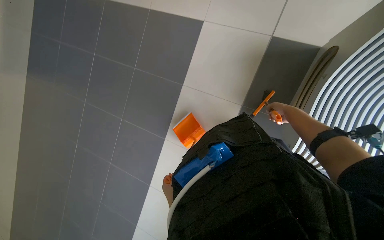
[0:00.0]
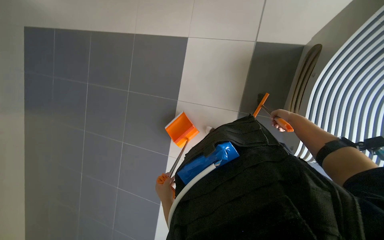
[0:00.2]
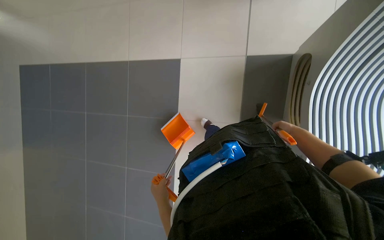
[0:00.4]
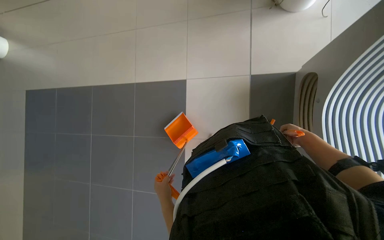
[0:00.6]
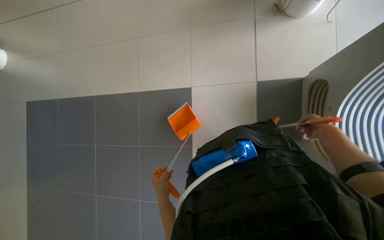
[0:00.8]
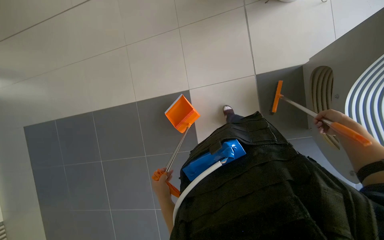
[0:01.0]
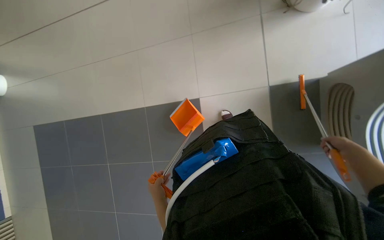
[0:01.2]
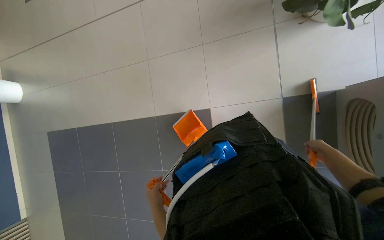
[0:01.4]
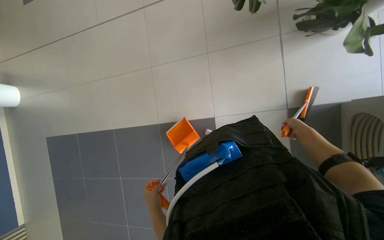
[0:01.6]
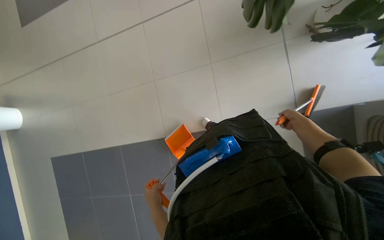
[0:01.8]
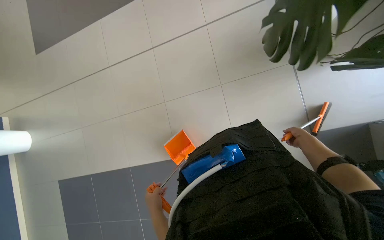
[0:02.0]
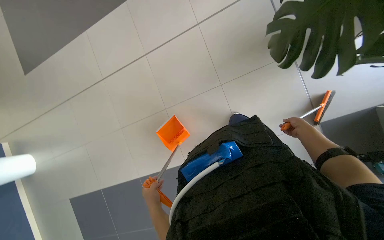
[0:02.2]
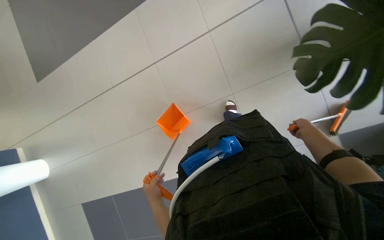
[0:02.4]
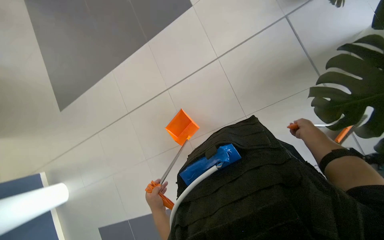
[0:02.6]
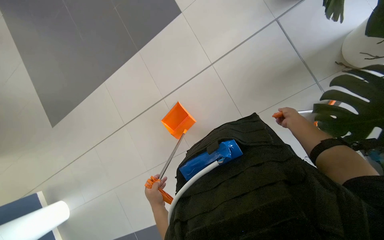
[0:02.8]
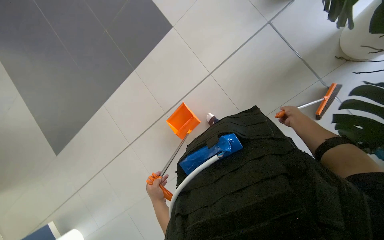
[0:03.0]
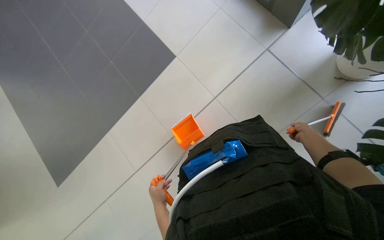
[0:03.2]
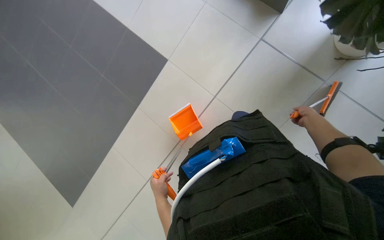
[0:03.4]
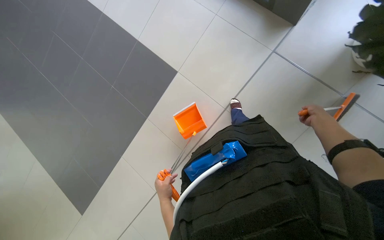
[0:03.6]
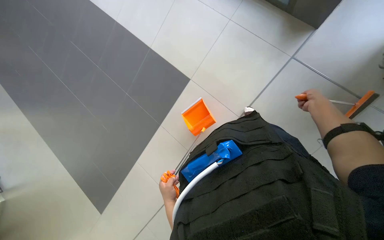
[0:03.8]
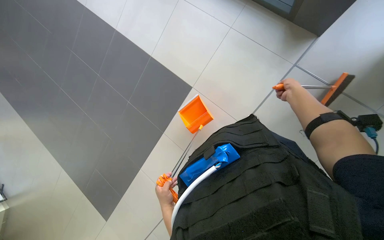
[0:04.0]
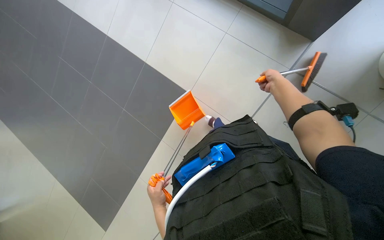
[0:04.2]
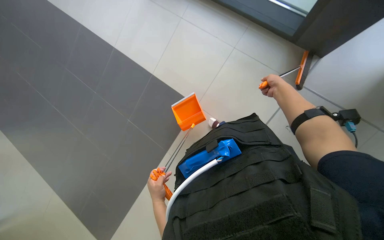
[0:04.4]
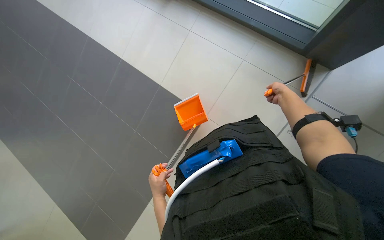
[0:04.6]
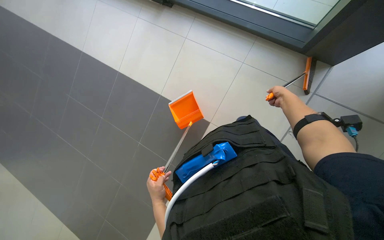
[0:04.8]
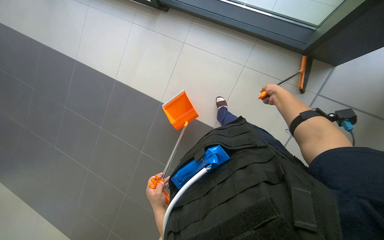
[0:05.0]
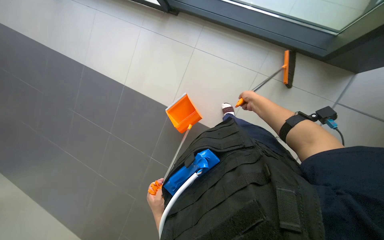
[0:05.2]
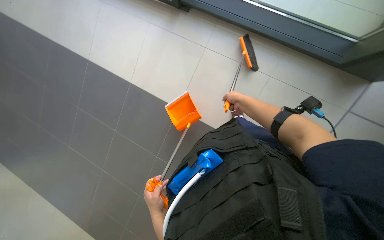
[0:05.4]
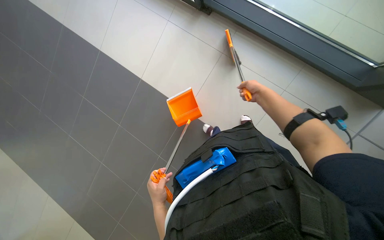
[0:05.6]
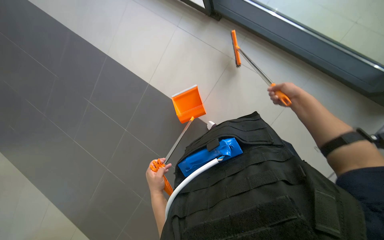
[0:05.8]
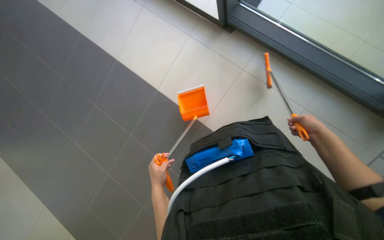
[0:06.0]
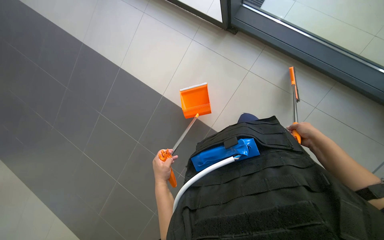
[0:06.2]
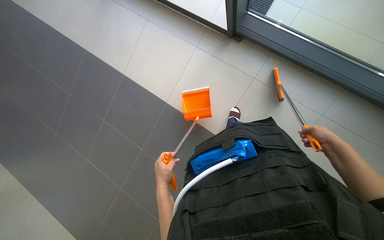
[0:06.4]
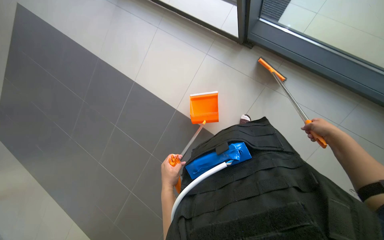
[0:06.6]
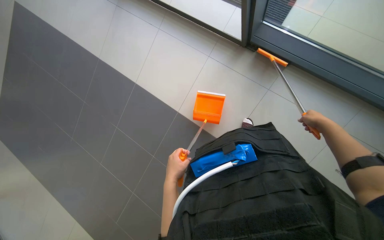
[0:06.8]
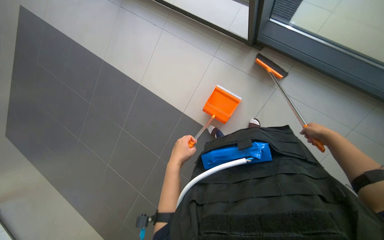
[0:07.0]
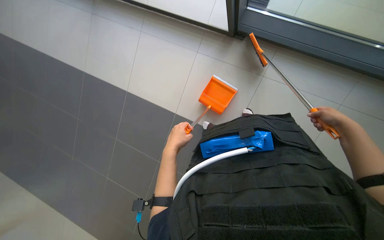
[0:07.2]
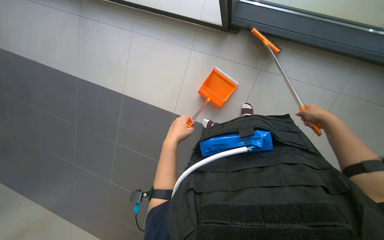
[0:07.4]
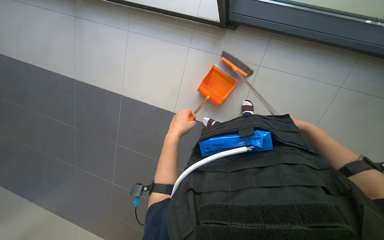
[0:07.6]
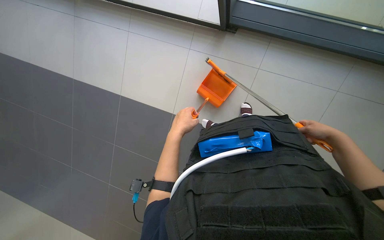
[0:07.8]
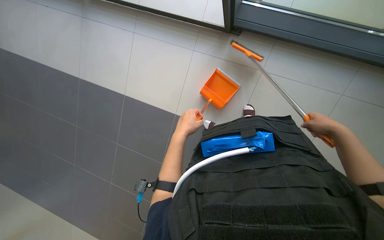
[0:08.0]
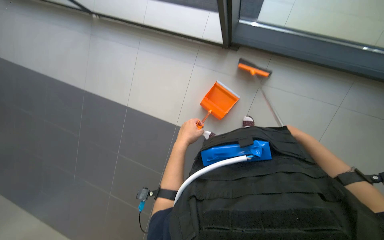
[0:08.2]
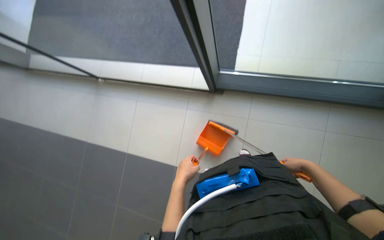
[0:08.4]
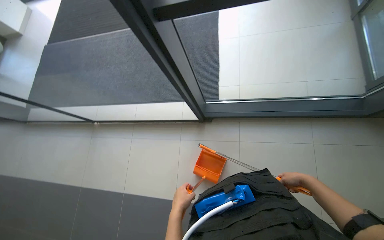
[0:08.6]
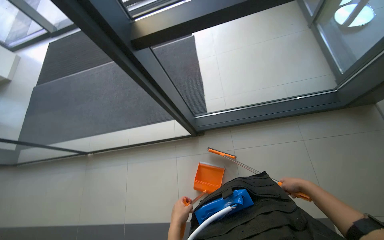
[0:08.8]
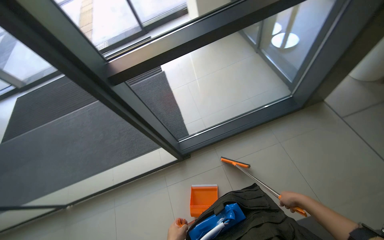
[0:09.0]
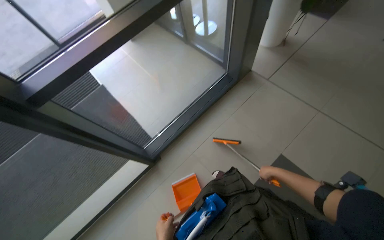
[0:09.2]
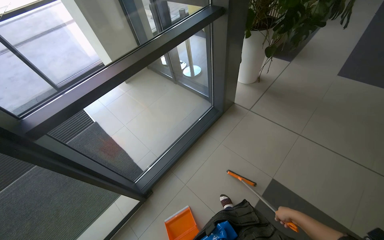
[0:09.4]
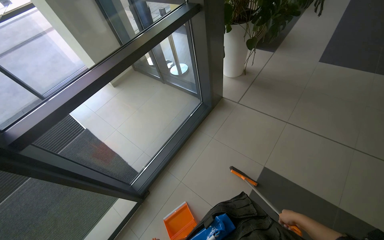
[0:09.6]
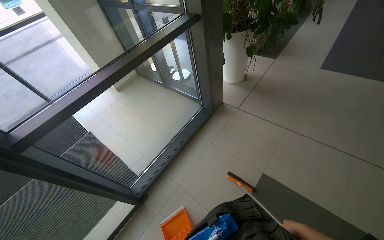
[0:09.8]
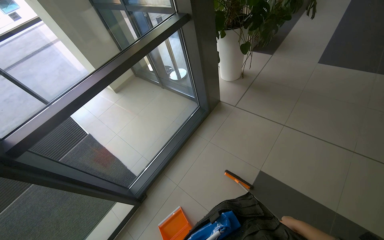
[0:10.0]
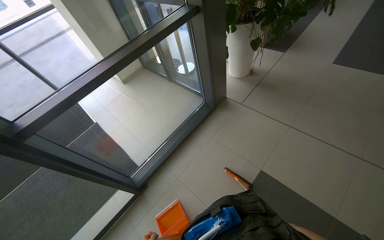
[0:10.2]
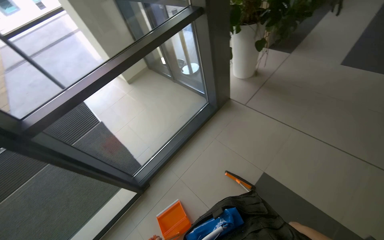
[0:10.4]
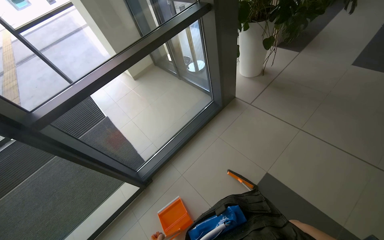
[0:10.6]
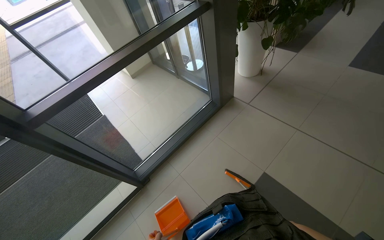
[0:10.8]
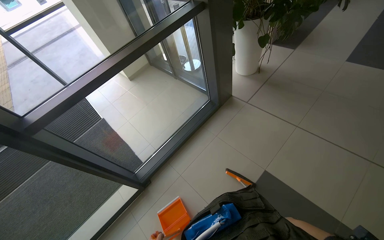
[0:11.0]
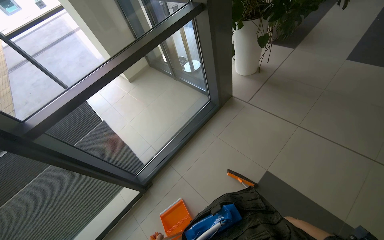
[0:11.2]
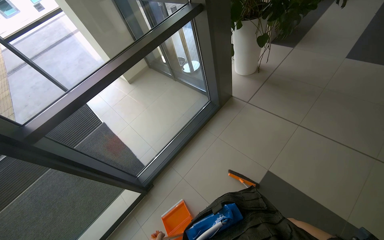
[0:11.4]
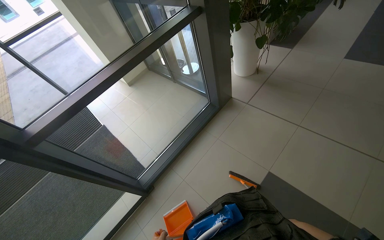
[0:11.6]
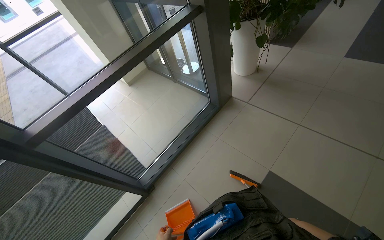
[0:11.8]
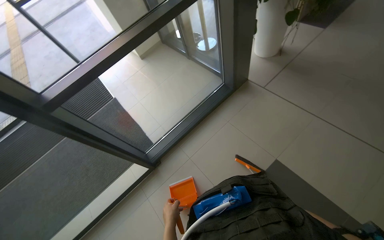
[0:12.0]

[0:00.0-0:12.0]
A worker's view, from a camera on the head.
Job: sweeping floor.
The whole recording: Sweeping floor with dustpan. The worker sweeps debris from the floor using a long-handled brush and collects it with a dustpan.
0:00.0 to 0:01.6: The right hand swings nearer and farther, about 20 cm each way, with 2 reversals.
0:01.6 to 0:03.0: The wearer moves roughly 50 cm. The view tips upward by roughly 15 degrees. The scene rotates counterclockwise by roughly 30 degrees.
0:03.0 to 0:04.4: The view tips upward by some 20 degrees. The right hand heads up the picture, covering about 20 cm.
0:04.4 to 0:06.0: The right hand moves down the picture and to the right, about 20 cm.
0:06.0 to 0:07.6: The left hand goes approximately 20 cm up the picture.
0:07.6 to 0:09.0: The wearer looks some 50 degrees further upward. Everything in view rotates approximately 30 degrees counterclockwise.
0:09.0 to 0:10.4: The head turns to the right by some 30 degrees.

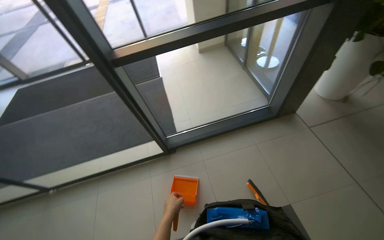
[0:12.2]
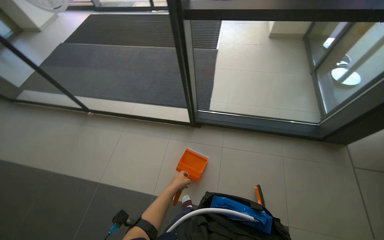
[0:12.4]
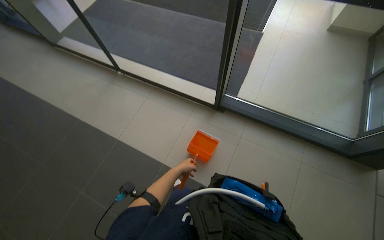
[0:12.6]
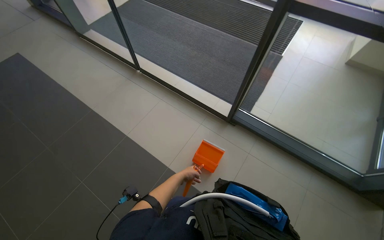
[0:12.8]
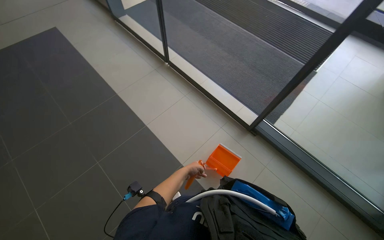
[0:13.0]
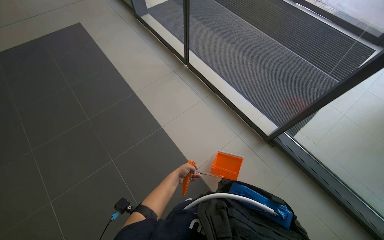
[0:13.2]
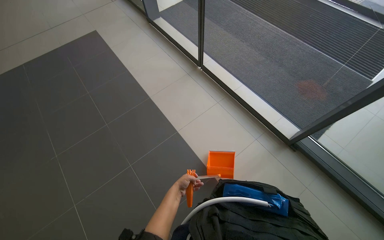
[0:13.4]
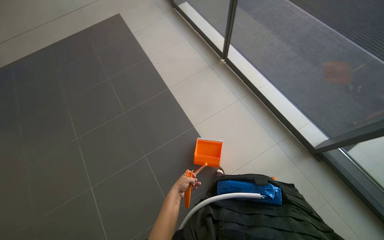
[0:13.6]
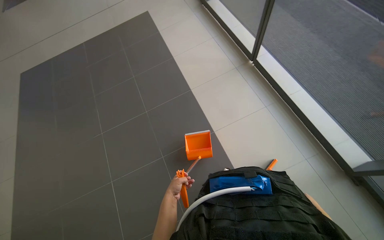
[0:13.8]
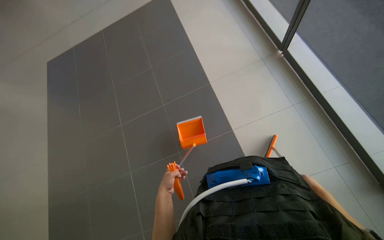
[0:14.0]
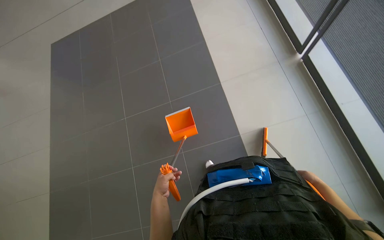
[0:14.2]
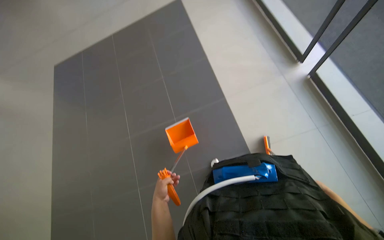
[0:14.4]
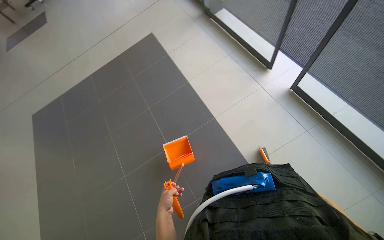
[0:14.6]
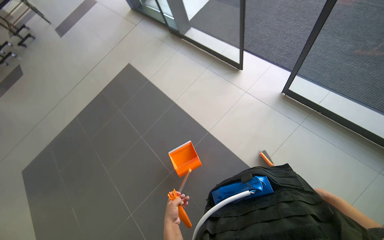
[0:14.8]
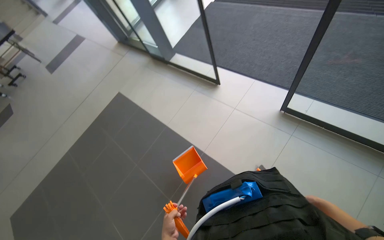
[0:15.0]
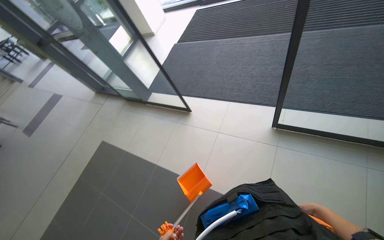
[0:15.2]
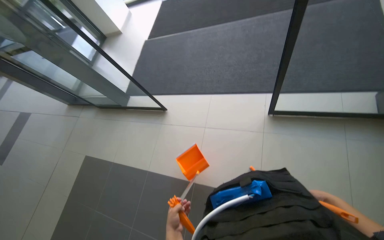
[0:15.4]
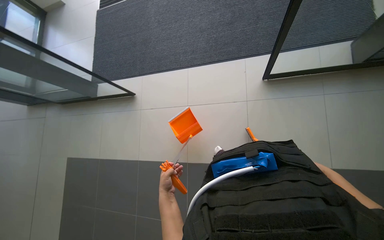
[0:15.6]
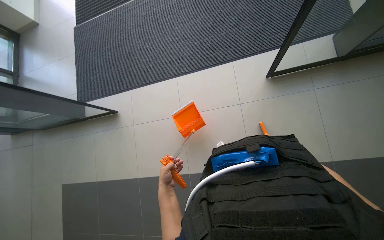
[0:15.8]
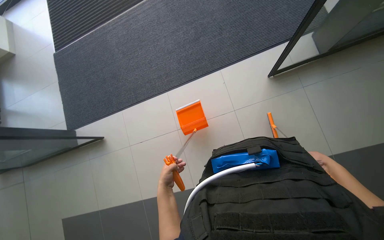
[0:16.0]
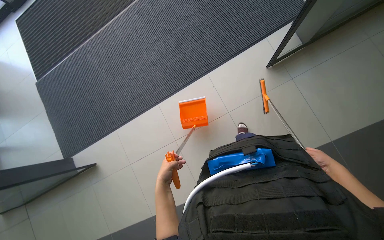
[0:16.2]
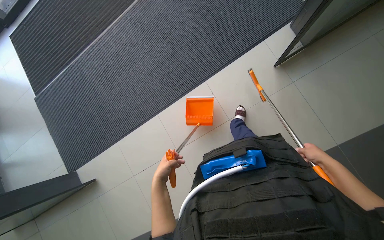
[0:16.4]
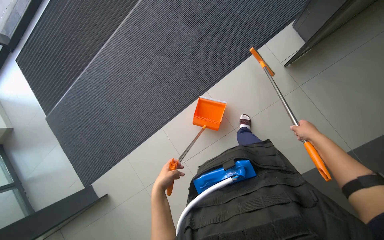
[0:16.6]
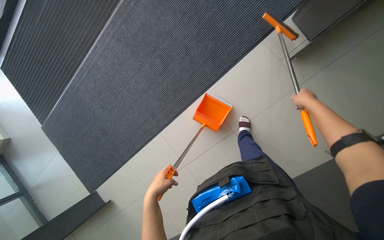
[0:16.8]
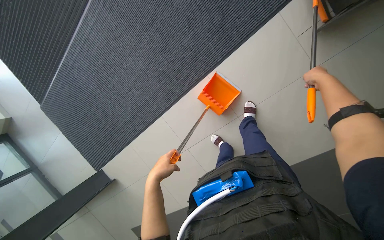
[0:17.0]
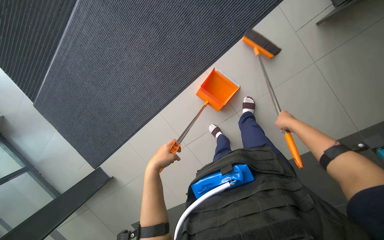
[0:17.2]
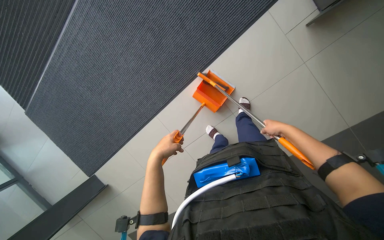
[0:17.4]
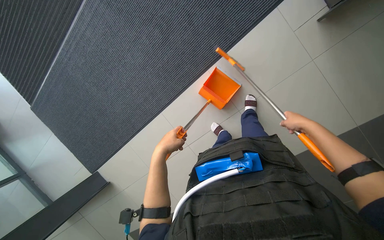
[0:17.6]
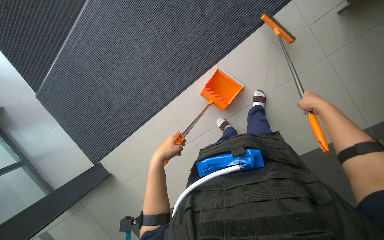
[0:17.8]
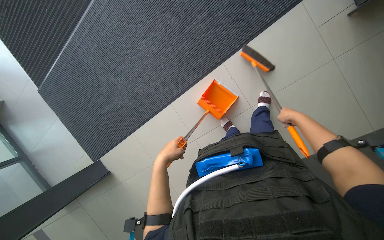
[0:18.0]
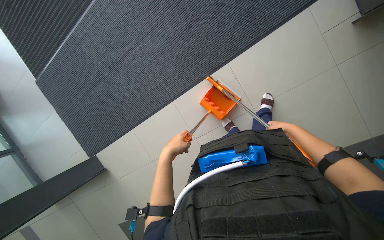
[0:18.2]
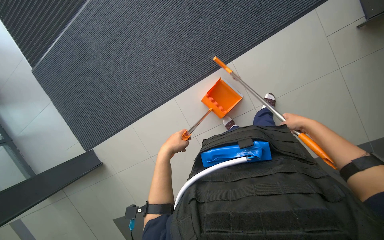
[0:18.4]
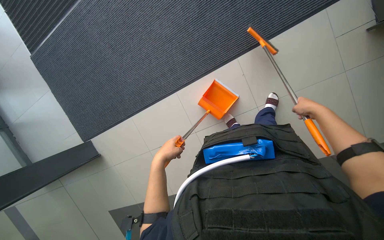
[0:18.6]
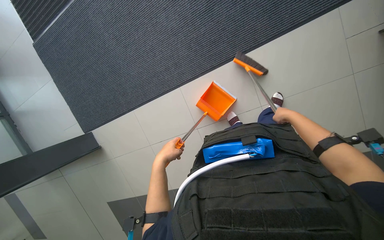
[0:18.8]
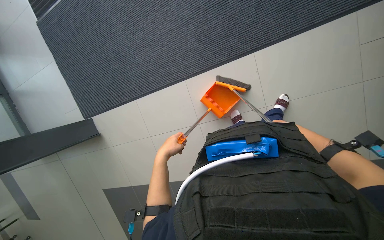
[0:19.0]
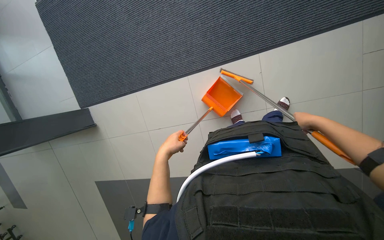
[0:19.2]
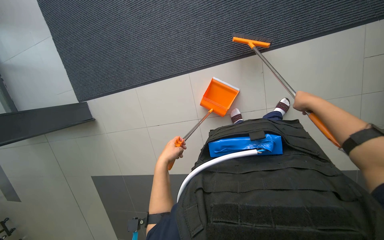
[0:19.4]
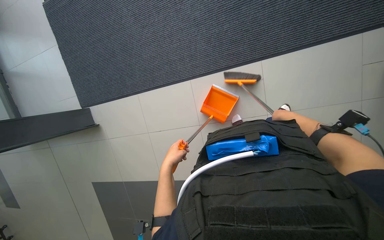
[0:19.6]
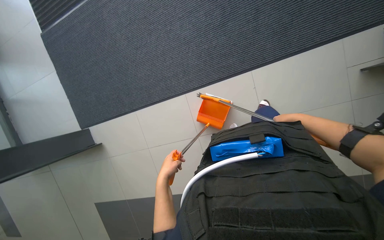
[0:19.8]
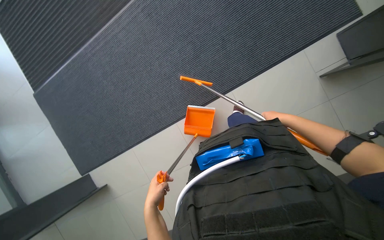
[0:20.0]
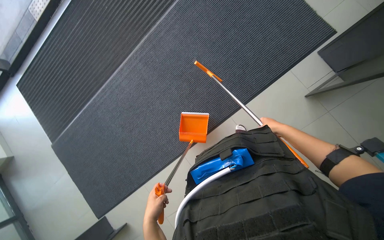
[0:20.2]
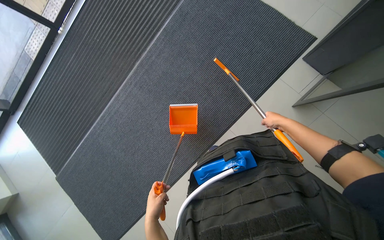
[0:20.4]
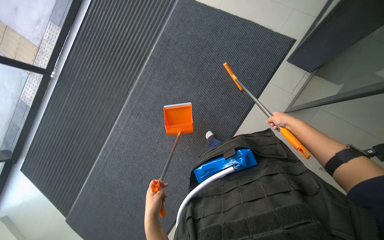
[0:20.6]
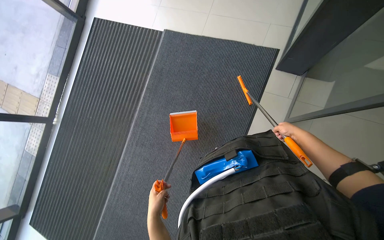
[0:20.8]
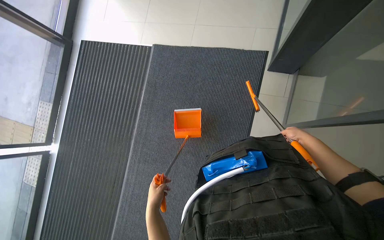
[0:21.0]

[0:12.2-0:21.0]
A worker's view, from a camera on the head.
Job: sweeping floor.
The whole recording: Sweeping floor with dustpan. The worker sweeps debris from the floor using a long-handled brush and collects it with a dustpan.
0:12.2 to 0:13.6: The wearer's head swings about 80 degrees to the left. The wearer looks about 15 degrees further downward.
0:13.6 to 0:15.2: The view tilts approximately 20 degrees upward.
0:18.0 to 0:19.6: The right hand goes some 20 cm to the left.
0:19.6 to 0:21.0: The view tilts roughly 25 degrees upward. The scene turns some 40 degrees counterclockwise in the picture.
